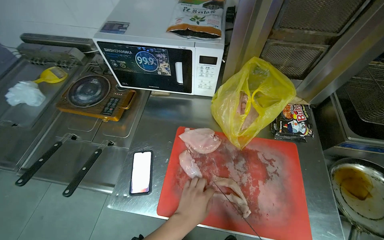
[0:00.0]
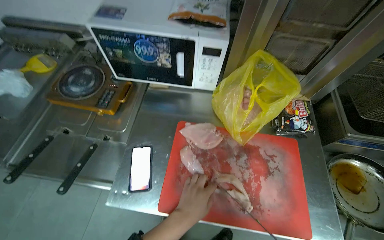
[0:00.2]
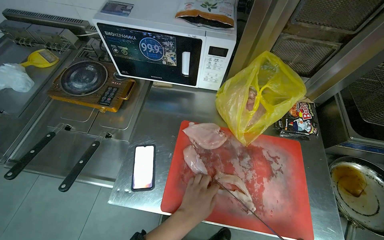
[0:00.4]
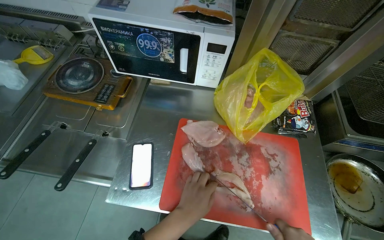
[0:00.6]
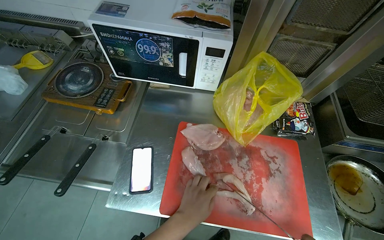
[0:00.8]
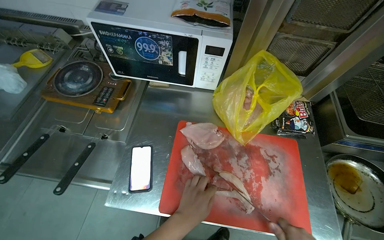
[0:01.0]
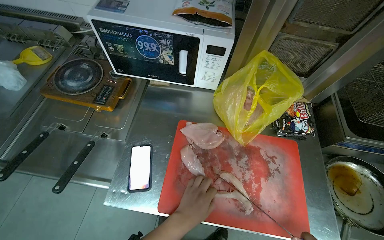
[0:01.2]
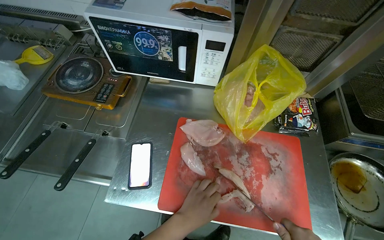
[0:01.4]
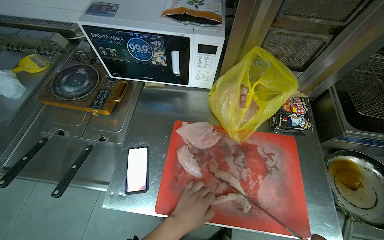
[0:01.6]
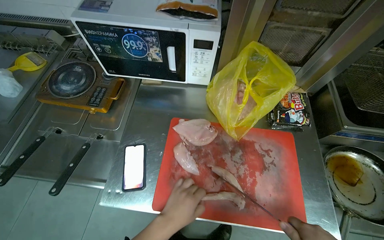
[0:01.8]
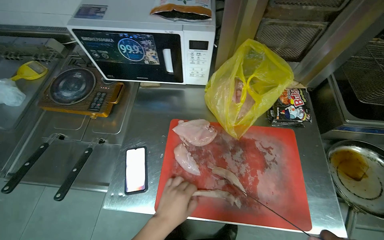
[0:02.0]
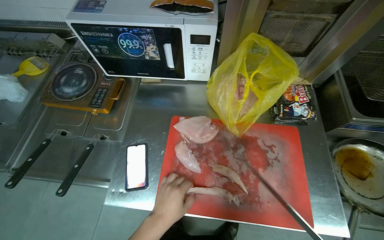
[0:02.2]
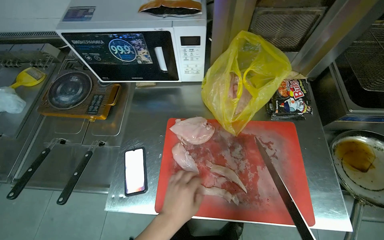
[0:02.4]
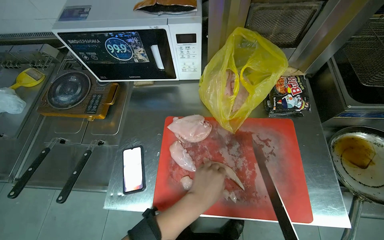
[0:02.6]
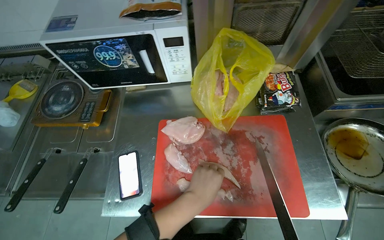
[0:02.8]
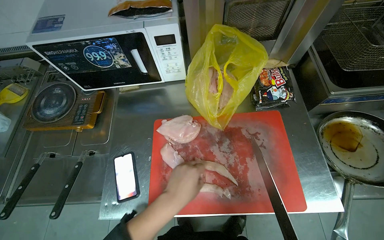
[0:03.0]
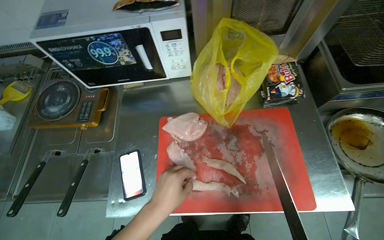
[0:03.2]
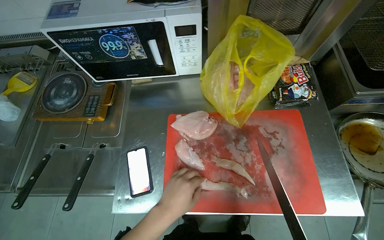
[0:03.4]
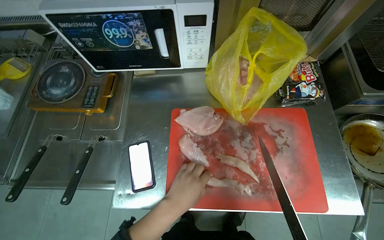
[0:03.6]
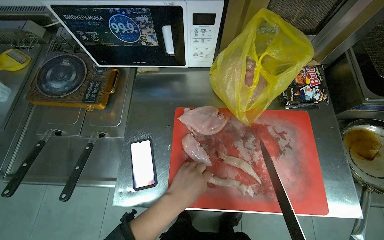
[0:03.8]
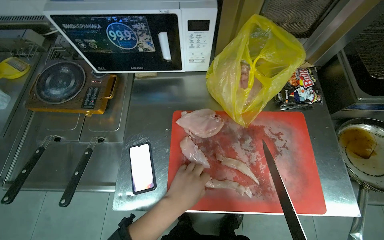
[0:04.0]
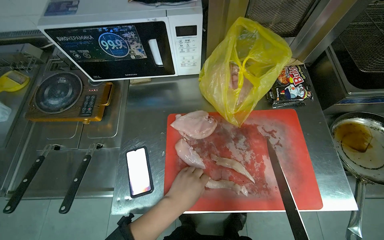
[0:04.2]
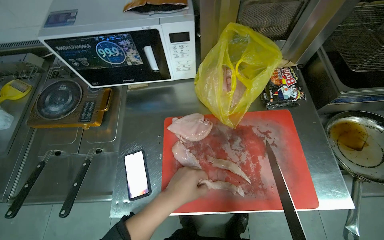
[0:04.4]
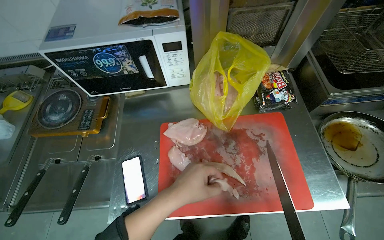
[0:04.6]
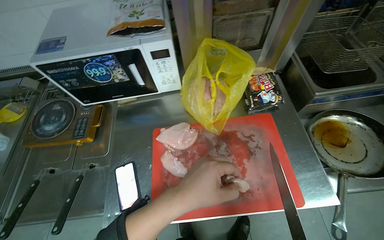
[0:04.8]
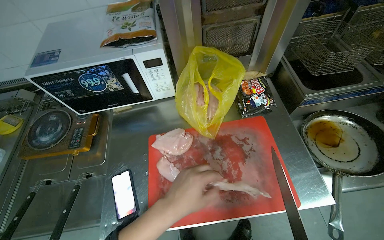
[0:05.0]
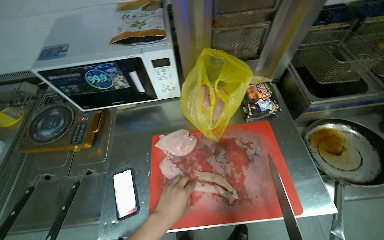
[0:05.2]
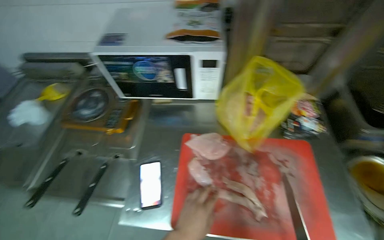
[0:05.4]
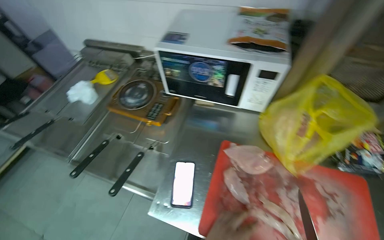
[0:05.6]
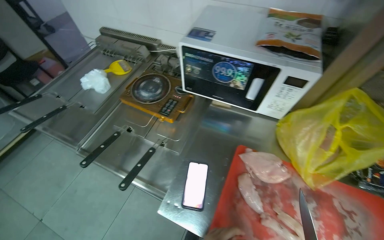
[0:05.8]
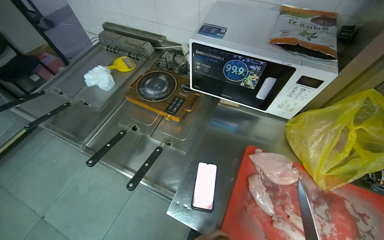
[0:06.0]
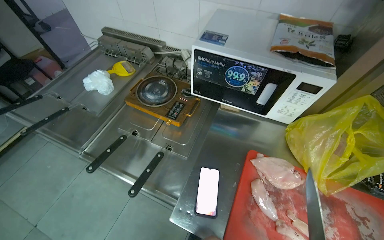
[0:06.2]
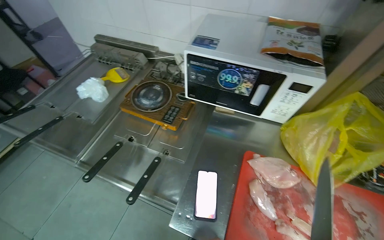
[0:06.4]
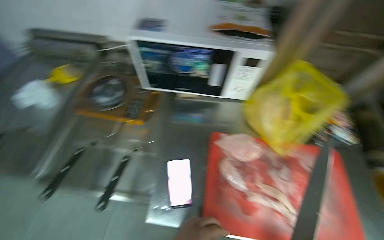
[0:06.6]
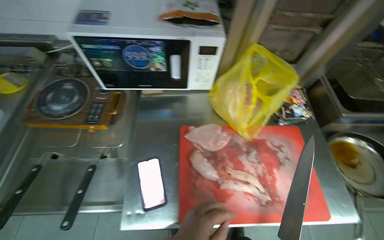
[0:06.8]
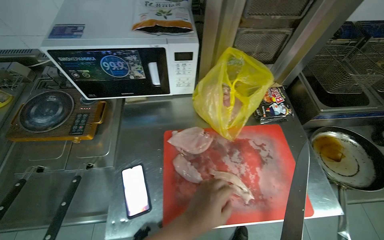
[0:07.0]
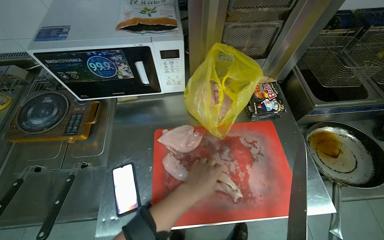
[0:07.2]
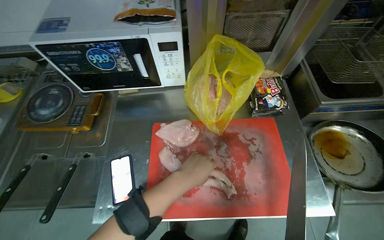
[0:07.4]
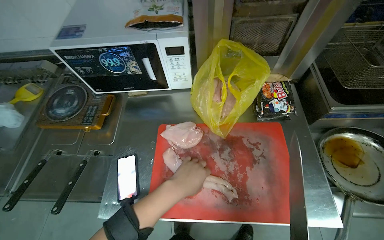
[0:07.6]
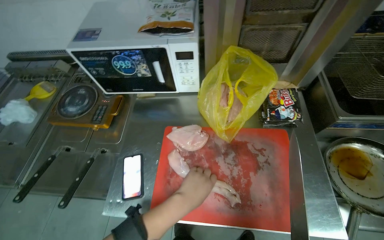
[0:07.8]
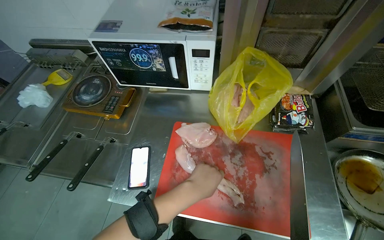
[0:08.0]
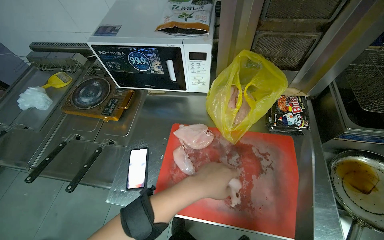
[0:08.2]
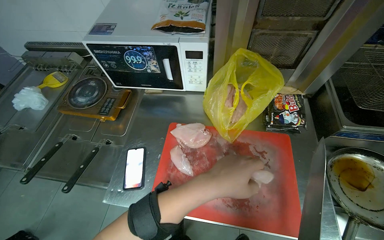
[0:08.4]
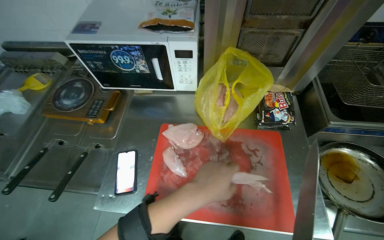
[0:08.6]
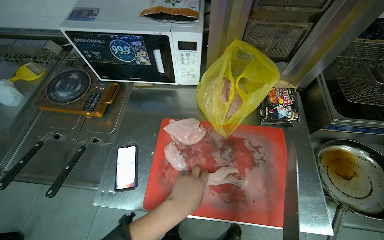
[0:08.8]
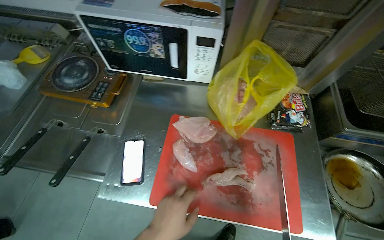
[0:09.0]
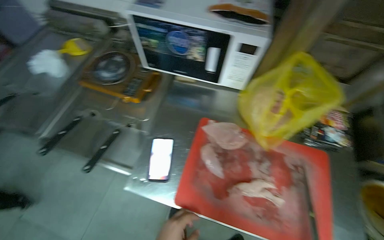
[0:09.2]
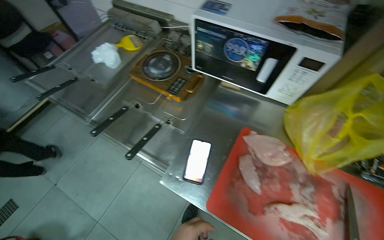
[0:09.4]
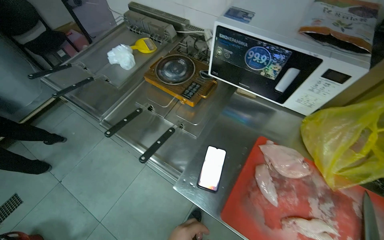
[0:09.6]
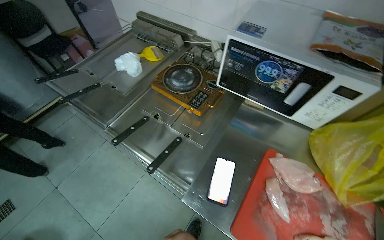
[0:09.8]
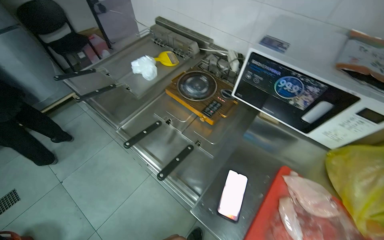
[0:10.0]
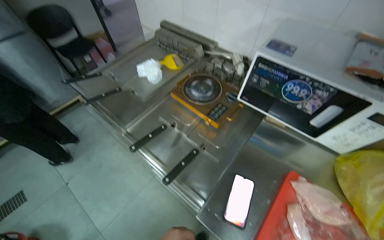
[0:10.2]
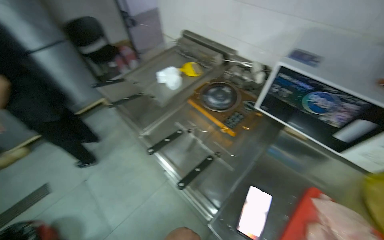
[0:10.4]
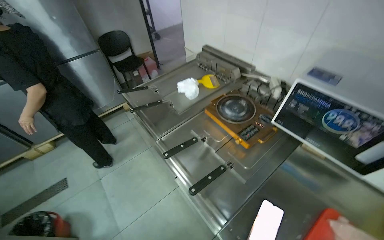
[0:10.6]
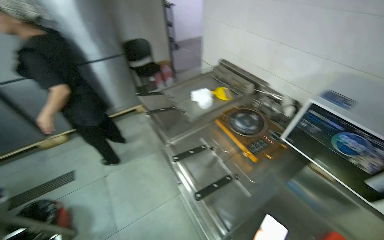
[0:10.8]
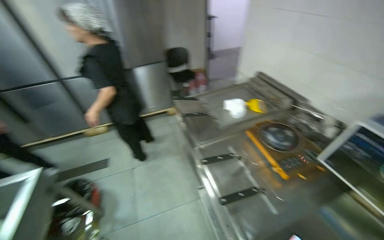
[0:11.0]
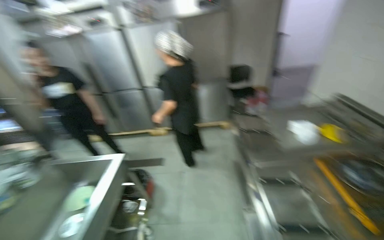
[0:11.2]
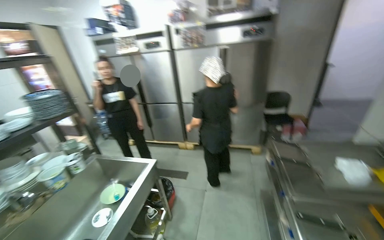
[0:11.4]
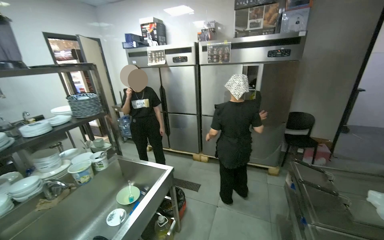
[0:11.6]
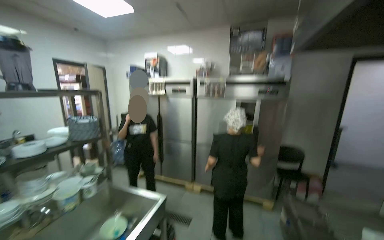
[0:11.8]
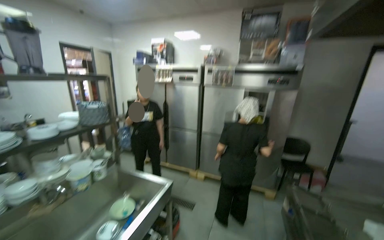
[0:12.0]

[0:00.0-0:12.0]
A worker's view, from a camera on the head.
Job: preparing food.
The whole recording: Cutting chicken on cutting board. The worker removes chicken from a bag and cuts it into pieces on a red cutting board.
0:01.6 to 0:03.0: The left hand goes roughly 10 cm up the picture.
0:04.4 to 0:06.0: The head rotates about 25 degrees to the left.
0:09.0 to 0:10.4: The wearer's head swings approximately 35 degrees to the left.
0:10.4 to 0:12.0: The camera travels about 40 cm. The wearer's head swings some 70 degrees to the left. The camera pitches upward, by about 35 degrees.

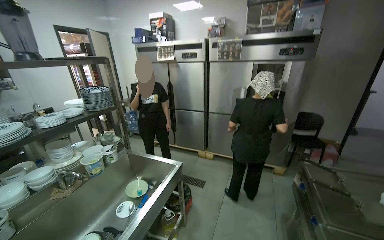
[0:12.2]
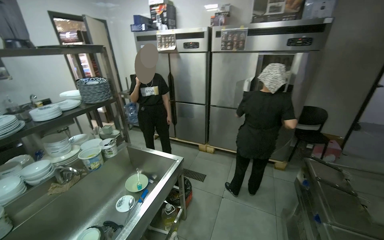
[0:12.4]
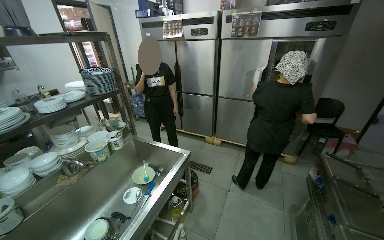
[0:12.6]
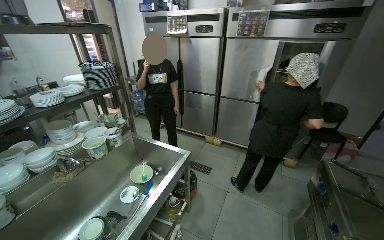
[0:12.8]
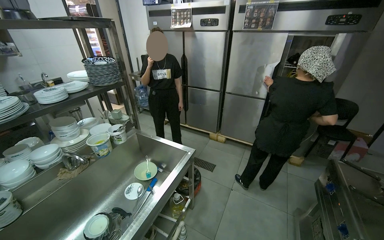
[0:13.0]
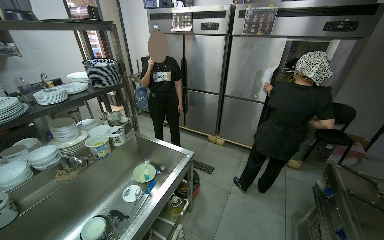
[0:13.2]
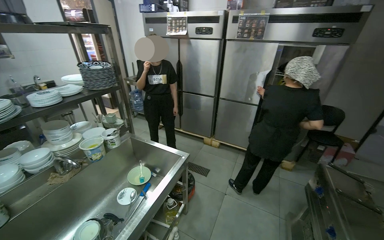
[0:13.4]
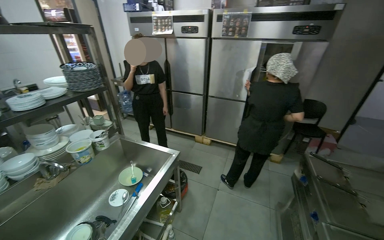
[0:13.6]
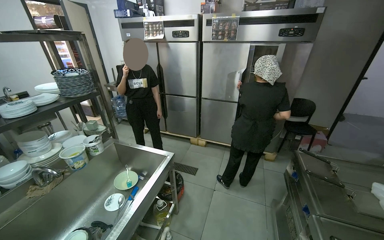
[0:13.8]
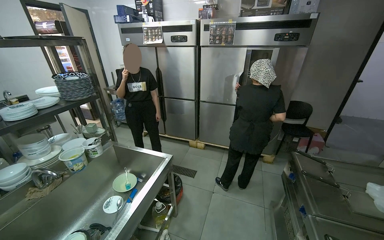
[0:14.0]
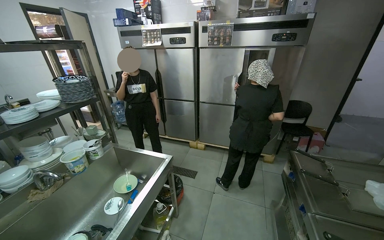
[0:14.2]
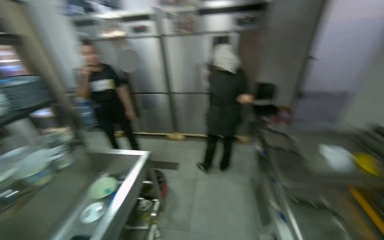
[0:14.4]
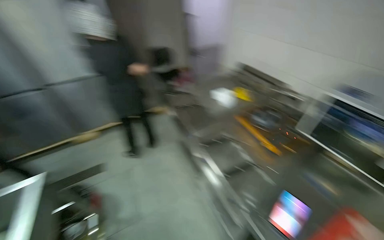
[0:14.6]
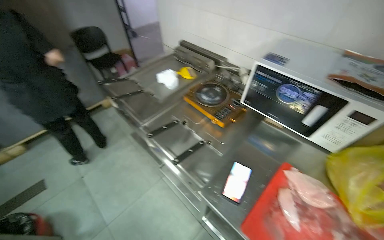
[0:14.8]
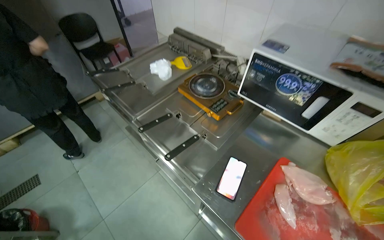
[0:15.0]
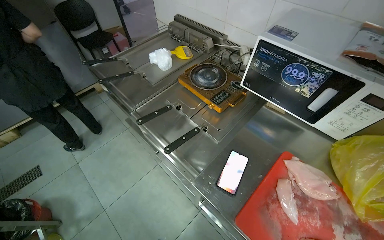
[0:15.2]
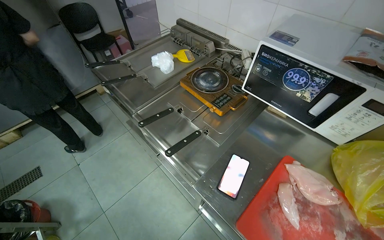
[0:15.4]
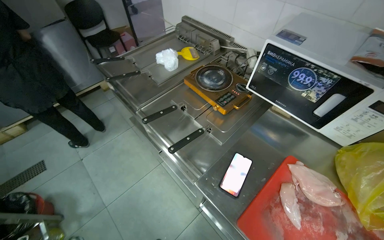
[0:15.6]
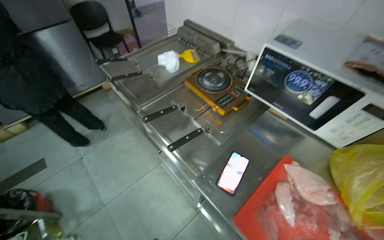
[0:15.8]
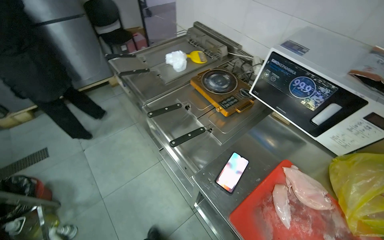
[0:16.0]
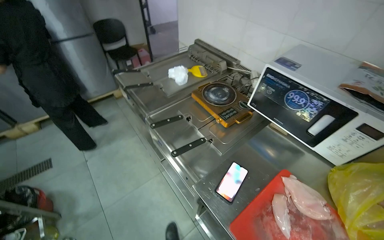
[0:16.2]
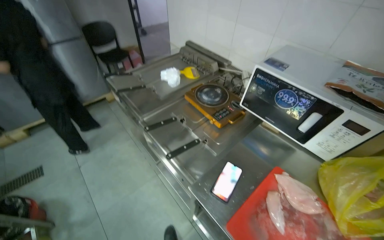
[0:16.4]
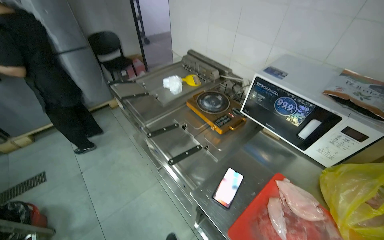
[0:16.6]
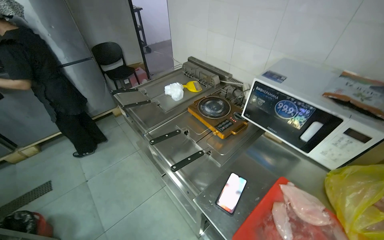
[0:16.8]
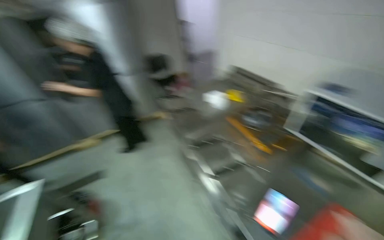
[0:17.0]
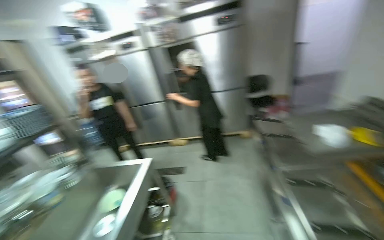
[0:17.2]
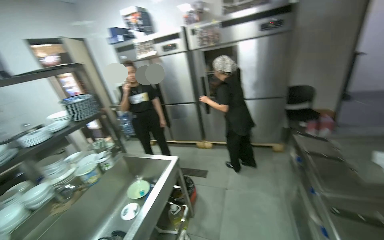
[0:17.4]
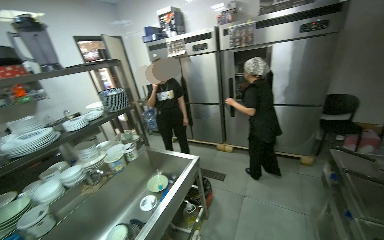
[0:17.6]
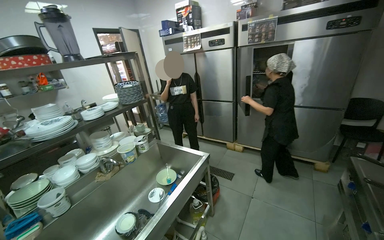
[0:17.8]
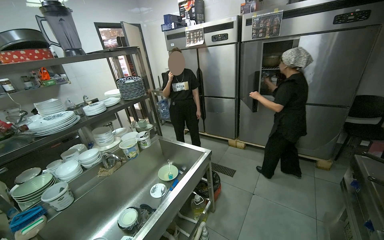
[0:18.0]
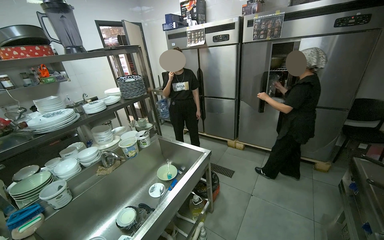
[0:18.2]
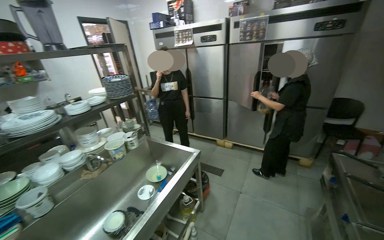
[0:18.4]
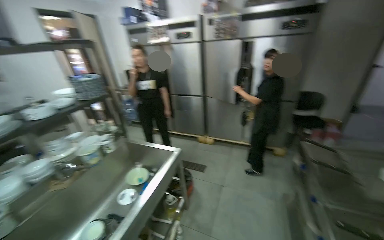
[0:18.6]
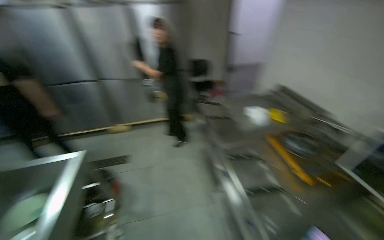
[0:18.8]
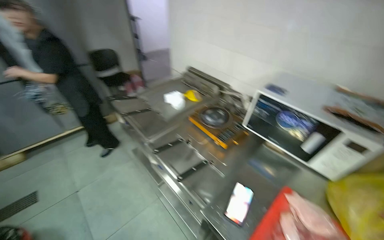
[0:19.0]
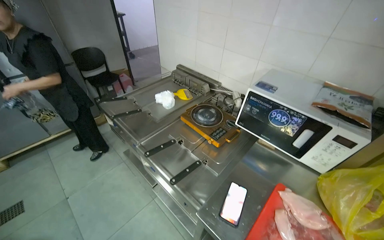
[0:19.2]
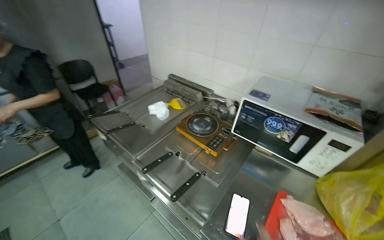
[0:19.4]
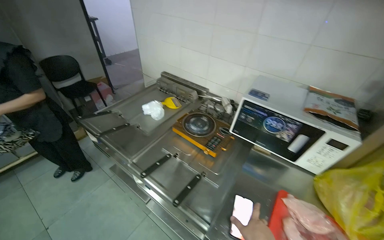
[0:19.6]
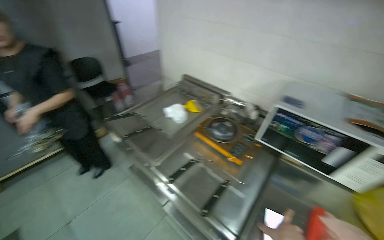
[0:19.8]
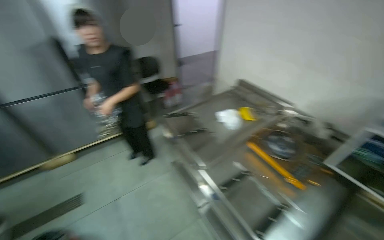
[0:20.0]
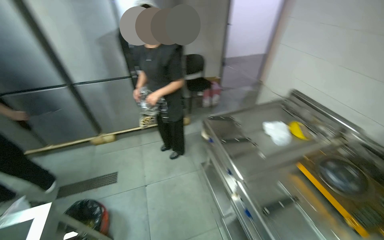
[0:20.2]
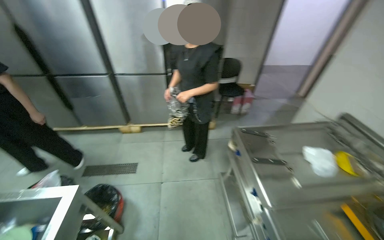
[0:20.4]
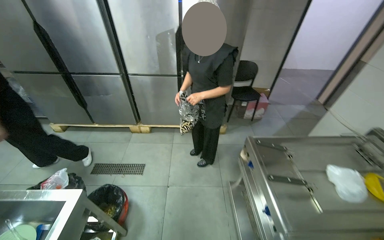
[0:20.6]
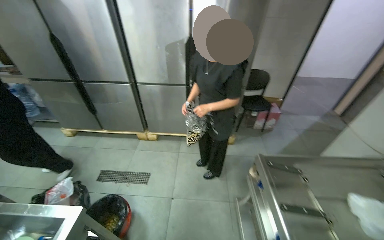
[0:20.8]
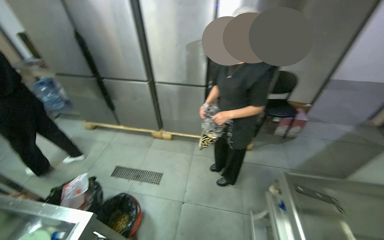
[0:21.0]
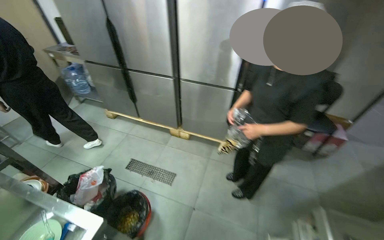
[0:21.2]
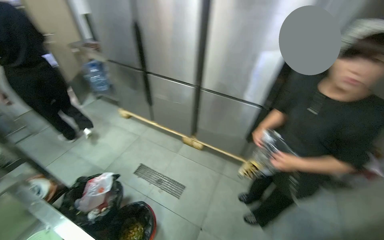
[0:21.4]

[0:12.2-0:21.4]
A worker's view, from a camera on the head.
Job: preparing food.
The whole recording: Cutting chicken on cutting board. The worker removes chicken from a bag and cuts it into pieces on a red cutting board.
0:13.8 to 0:15.2: The head rotates roughly 65 degrees to the right. The view tilts roughly 25 degrees downward.
0:16.8 to 0:18.4: The wearer looks roughly 70 degrees further to the left.
0:18.4 to 0:19.8: The head turns to the right by roughly 80 degrees.
0:19.8 to 0:21.4: The camera is carried roughly 80 cm. The wearer looks about 75 degrees further to the left.
